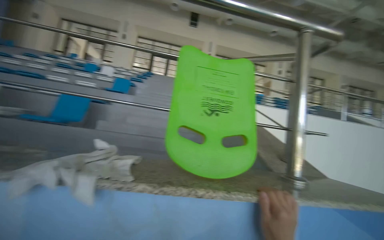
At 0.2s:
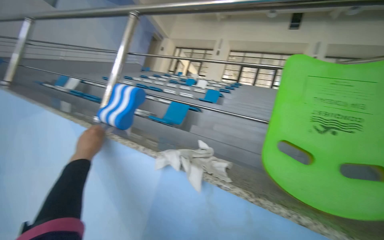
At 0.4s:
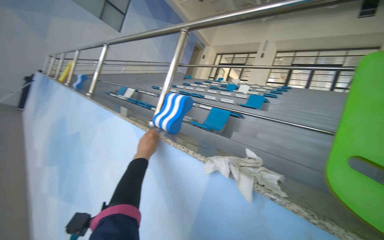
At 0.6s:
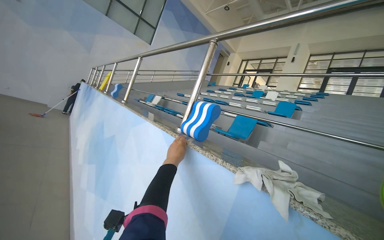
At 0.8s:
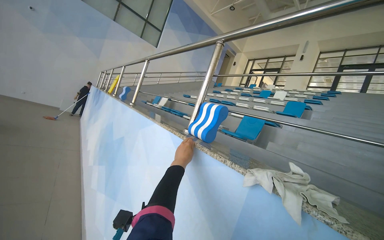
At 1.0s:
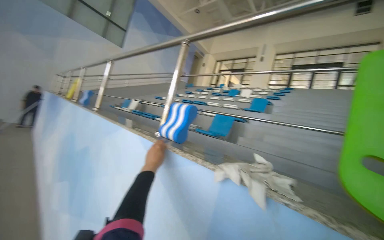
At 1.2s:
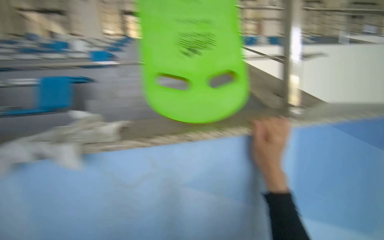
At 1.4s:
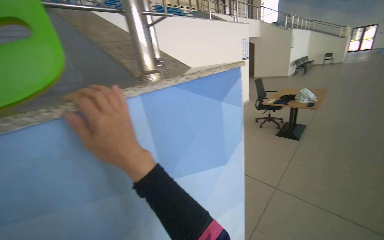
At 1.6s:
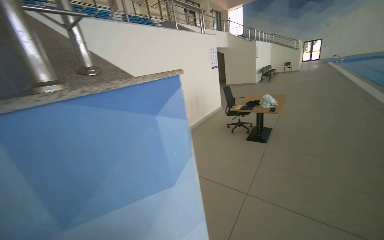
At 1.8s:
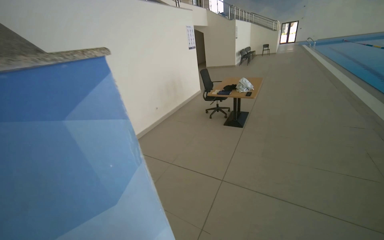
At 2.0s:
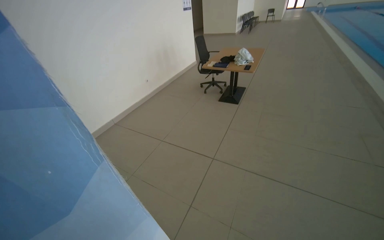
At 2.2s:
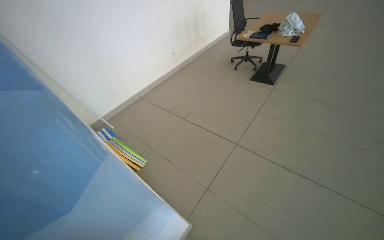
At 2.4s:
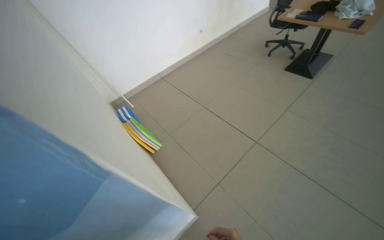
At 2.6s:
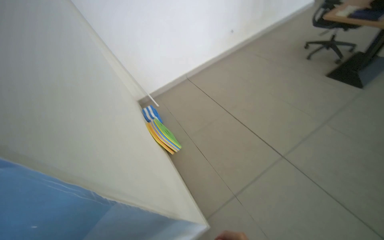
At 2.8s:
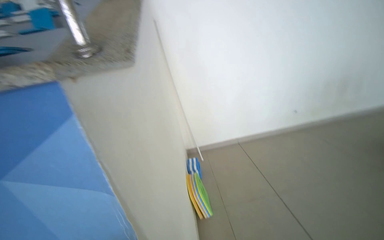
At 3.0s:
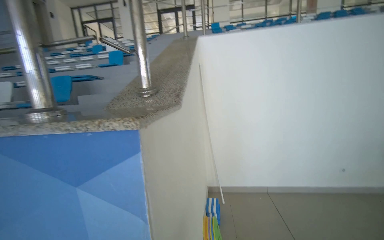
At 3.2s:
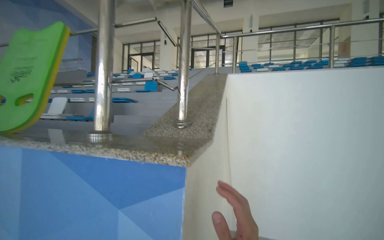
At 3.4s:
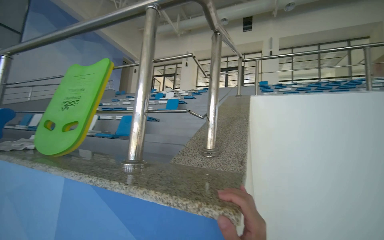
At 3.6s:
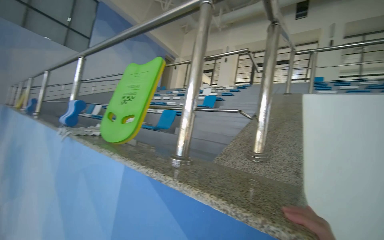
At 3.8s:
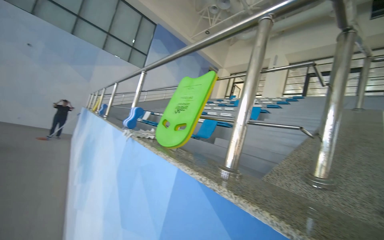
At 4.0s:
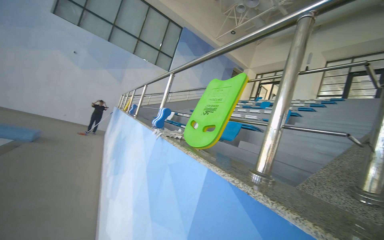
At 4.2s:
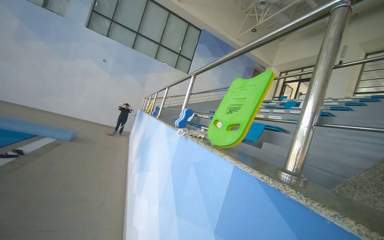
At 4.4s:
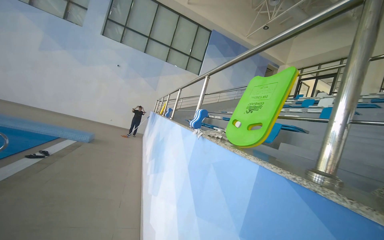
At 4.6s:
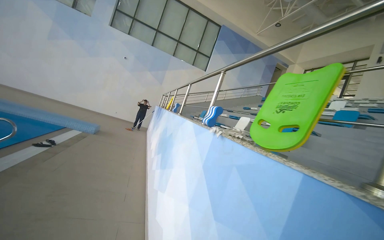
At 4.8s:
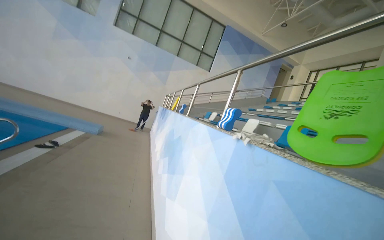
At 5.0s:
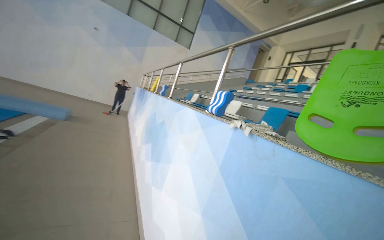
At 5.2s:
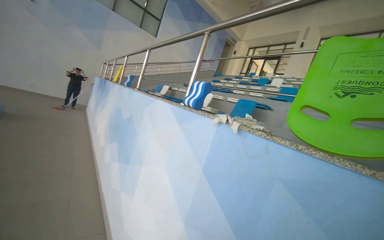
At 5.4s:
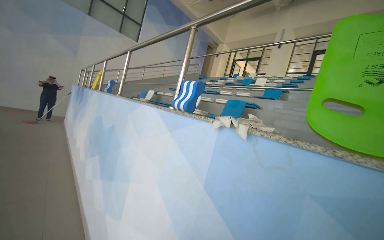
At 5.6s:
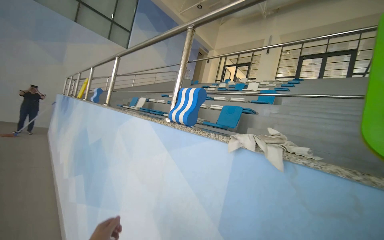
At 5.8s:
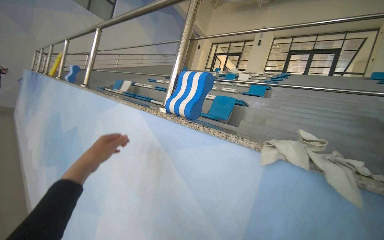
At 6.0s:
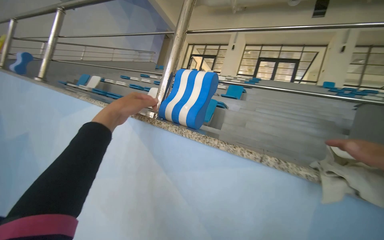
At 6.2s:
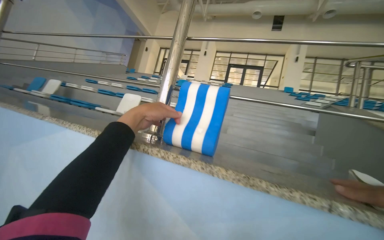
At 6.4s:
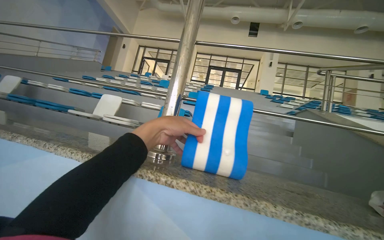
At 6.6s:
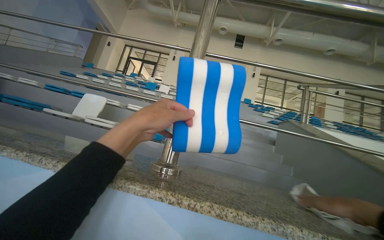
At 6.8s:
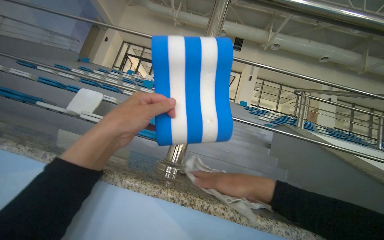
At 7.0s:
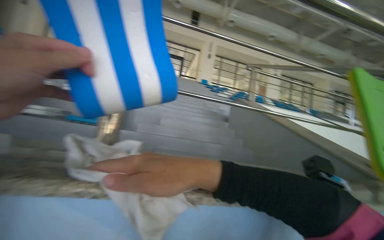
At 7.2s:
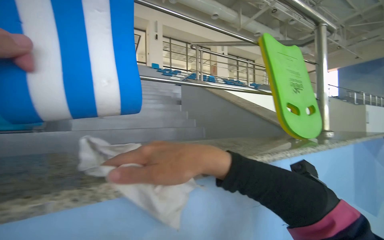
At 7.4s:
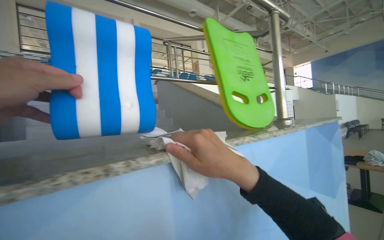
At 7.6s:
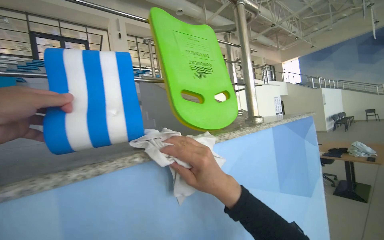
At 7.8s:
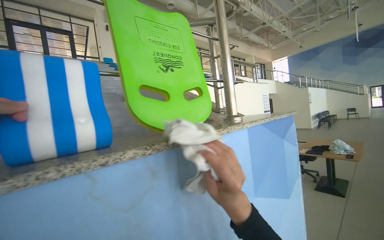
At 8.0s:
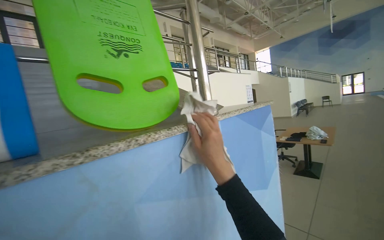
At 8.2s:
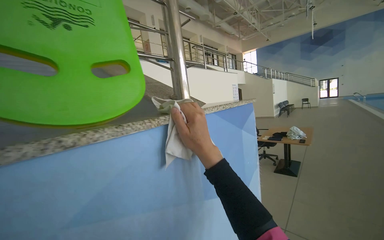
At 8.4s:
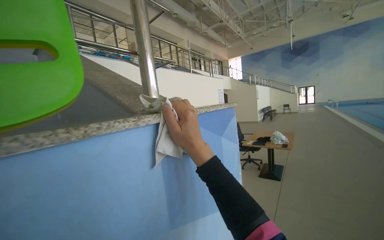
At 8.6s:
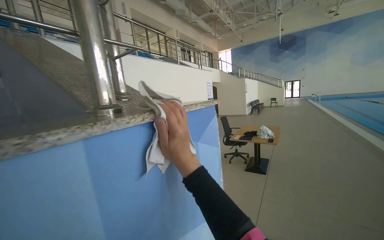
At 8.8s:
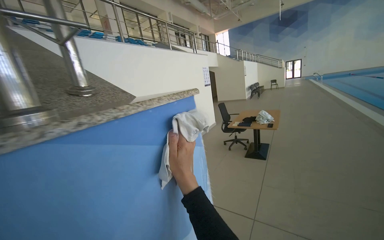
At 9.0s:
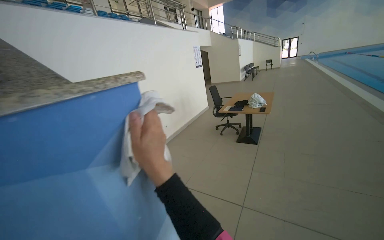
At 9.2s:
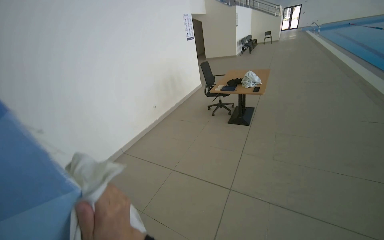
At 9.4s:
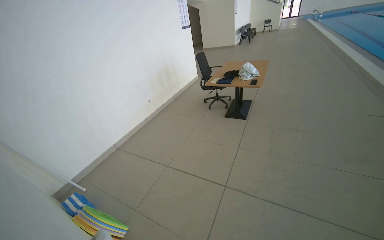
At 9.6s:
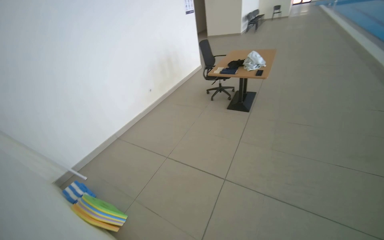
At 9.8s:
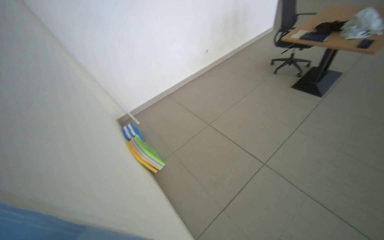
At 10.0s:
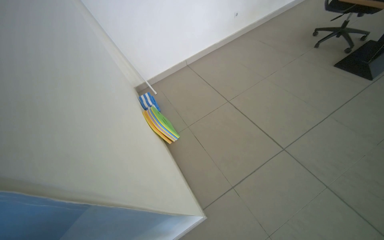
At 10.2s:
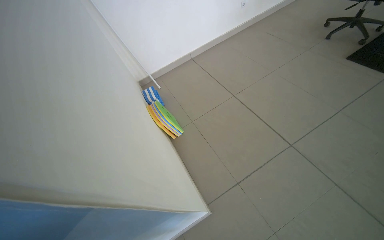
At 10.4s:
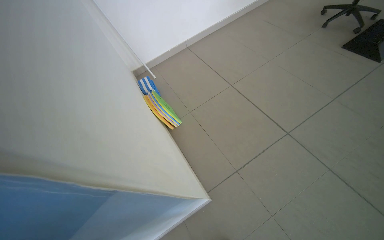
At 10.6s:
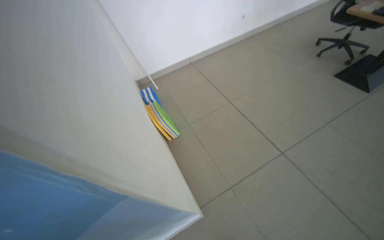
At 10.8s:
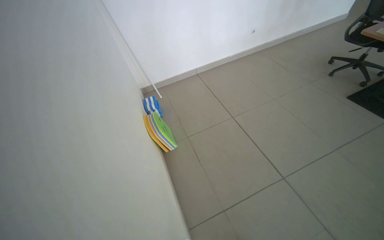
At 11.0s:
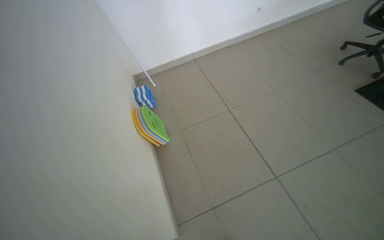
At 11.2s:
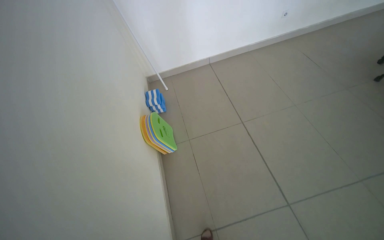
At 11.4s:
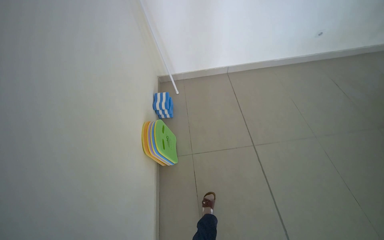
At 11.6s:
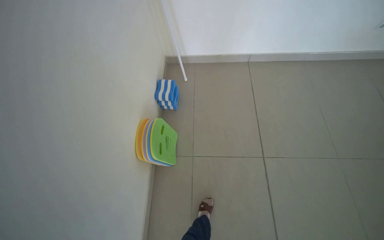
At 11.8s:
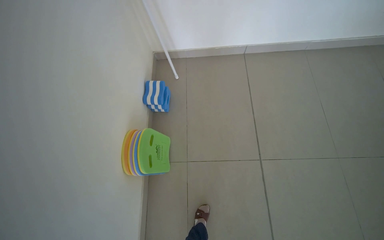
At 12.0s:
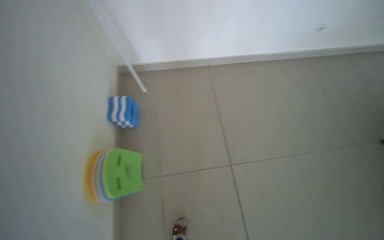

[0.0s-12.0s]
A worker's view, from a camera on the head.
Job: wiping surfaces.
The whole recording: Wiping pool ledge. The worker wipes the pool ledge with a white cloth, moving kickboards and floats.
0.0s to 1.6s: The head turns to the right by about 55 degrees.
1.6s to 3.0s: The wearer moves about 60 cm. The wearer looks approximately 60 degrees further to the left.
3.0s to 4.4s: The wearer looks about 65 degrees further to the left. The view tilts approximately 20 degrees upward.
4.4s to 6.0s: The camera travels approximately 1 m. The camera is aimed roughly 40 degrees further to the right. The wearer looks roughly 15 degrees further downward.
6.0s to 7.6s: The wearer looks approximately 65 degrees further to the right.
7.6s to 9.0s: The head travels roughly 80 cm. The view pans to the right by about 25 degrees. The view tilts about 20 degrees downward.
9.0s to 10.4s: The camera travels roughly 40 cm. The head rotates roughly 30 degrees to the left. The camera pitches downward, by some 45 degrees.
10.4s to 12.0s: The camera is carried some 1 m. The camera pitches downward, by about 15 degrees. The scene turns approximately 25 degrees clockwise in the picture.

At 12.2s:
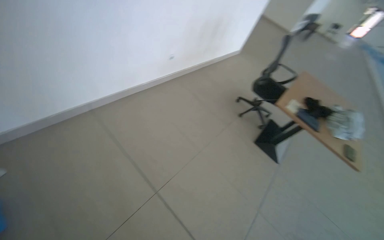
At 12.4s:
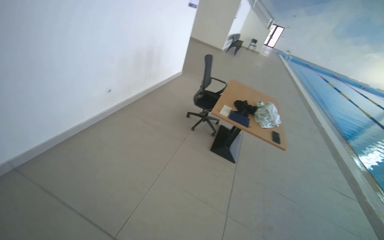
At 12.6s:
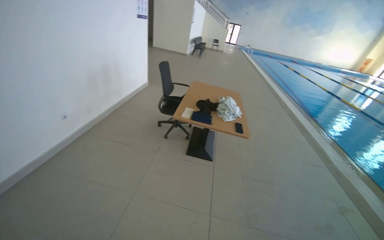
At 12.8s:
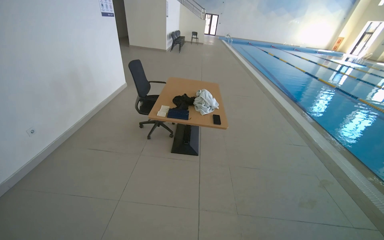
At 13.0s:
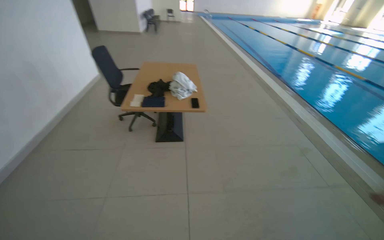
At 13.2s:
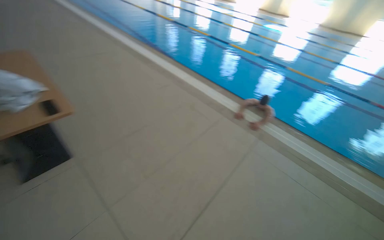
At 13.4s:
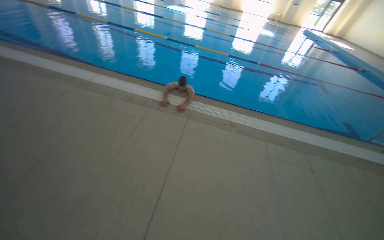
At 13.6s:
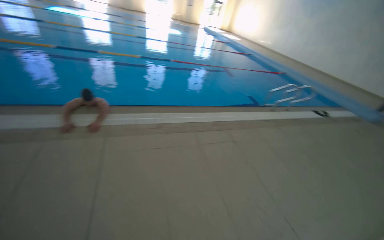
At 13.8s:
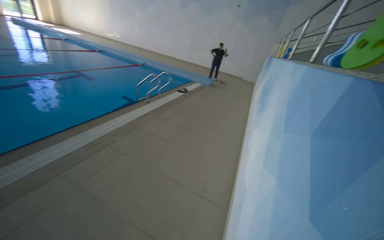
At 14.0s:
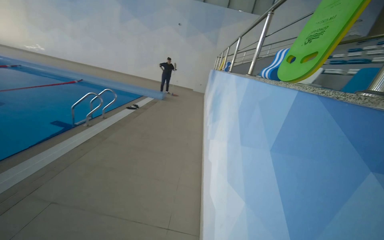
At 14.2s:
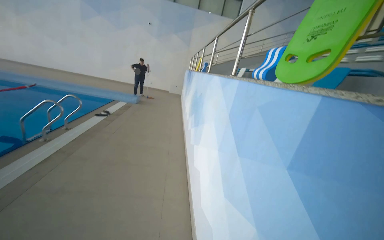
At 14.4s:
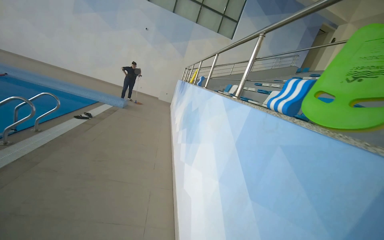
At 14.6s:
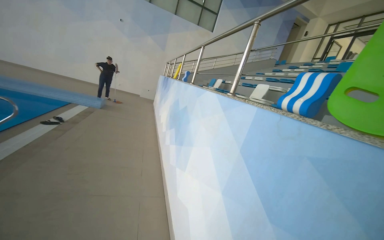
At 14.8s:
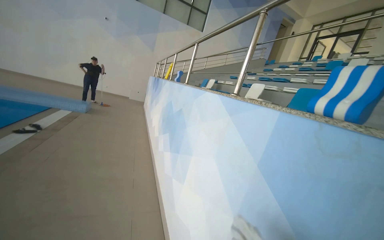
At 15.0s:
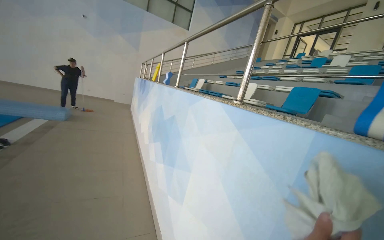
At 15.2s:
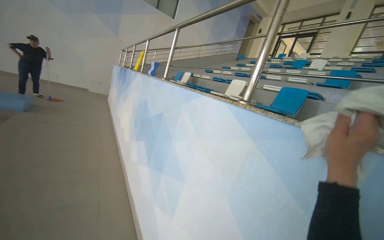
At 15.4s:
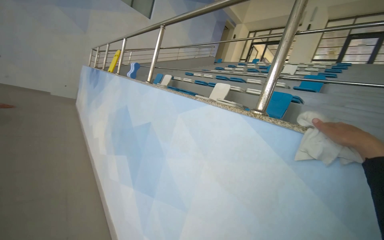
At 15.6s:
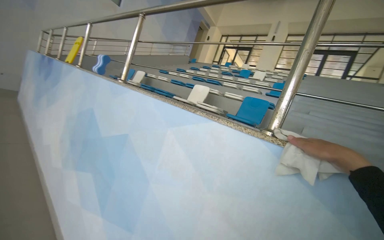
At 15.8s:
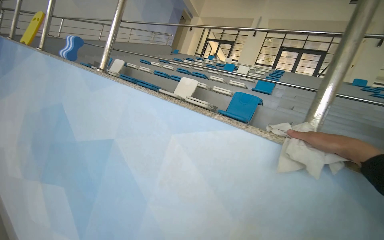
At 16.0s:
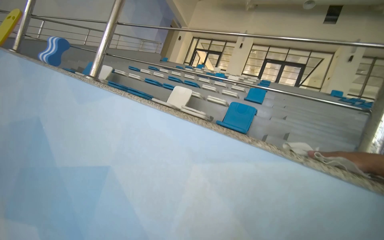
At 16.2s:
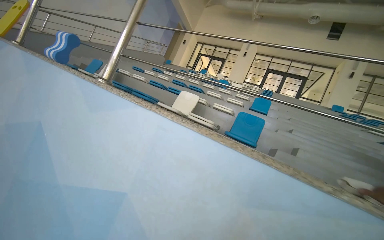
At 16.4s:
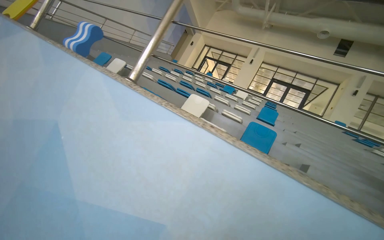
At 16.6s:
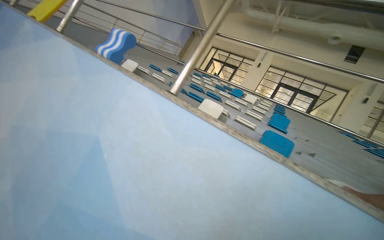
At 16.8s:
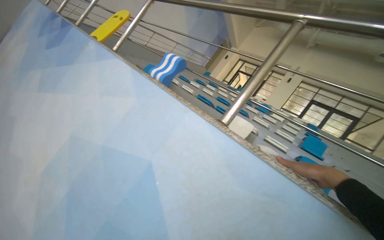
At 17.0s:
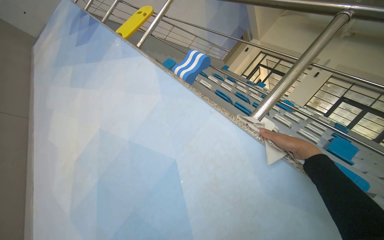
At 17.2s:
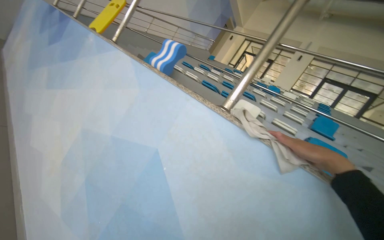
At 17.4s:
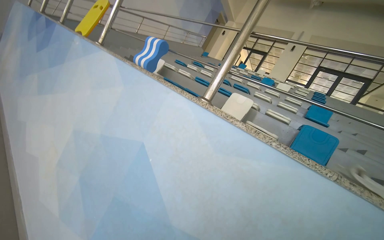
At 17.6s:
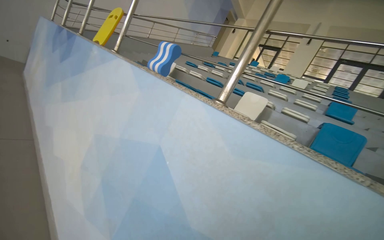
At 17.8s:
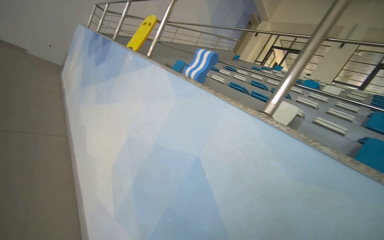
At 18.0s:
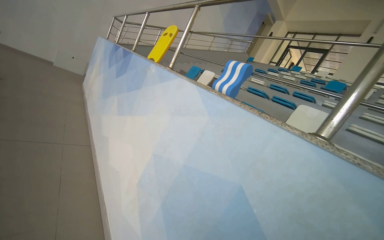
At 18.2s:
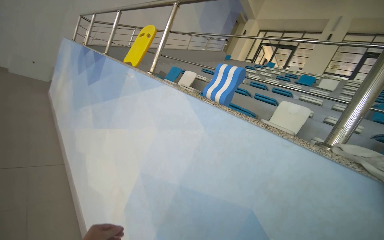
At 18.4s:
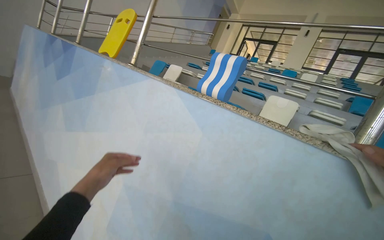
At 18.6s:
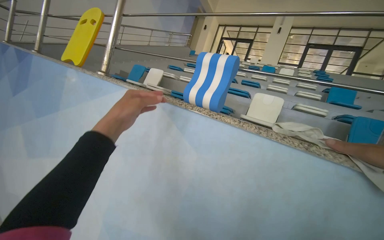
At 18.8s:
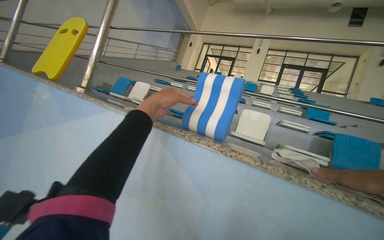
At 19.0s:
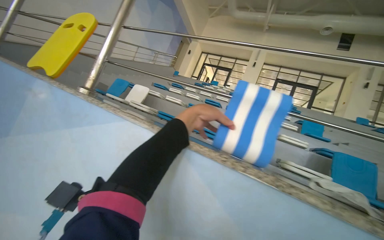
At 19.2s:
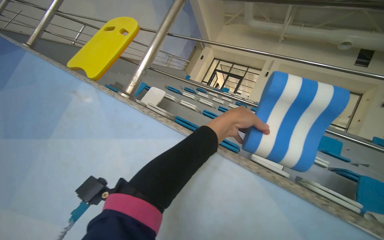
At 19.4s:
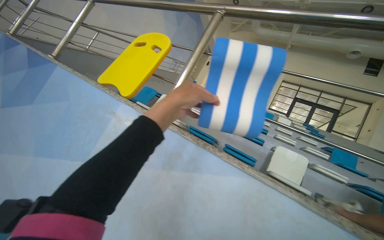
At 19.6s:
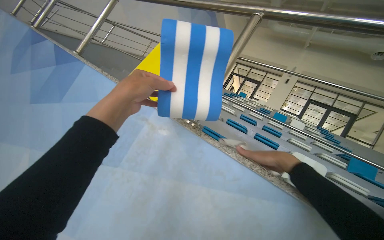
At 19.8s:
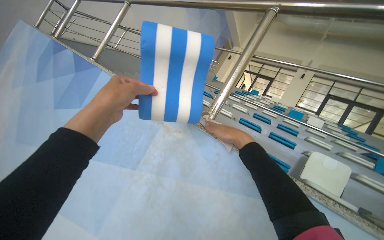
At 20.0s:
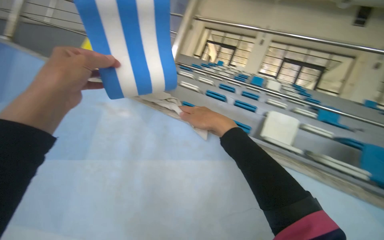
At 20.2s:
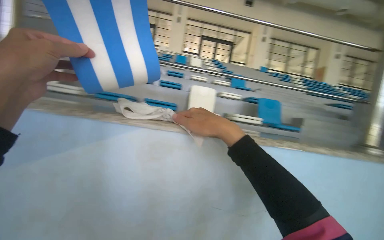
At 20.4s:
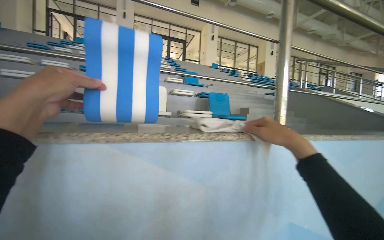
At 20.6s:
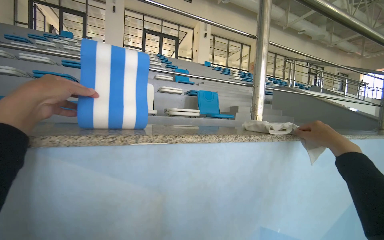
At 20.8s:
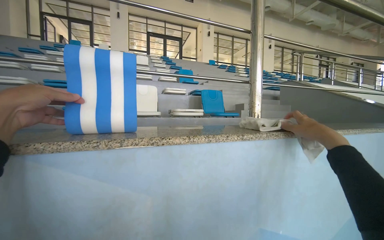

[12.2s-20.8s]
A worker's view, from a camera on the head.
Job: wiping surfaces.
The whole recording: Wiping pool ledge. The worker wipes the pool ledge with a white cloth, moving kickboards and floats.
12.2s to 13.6s: The camera is carried about 1 m. The wearer's head swings about 150 degrees to the right.
13.6s to 15.0s: The camera is carried about 1.5 m. The wearer looks about 95 degrees further to the right.
15.0s to 16.6s: The head travels about 1.5 m. The view pans to the right by some 40 degrees.
16.6s to 18.0s: The camera sweeps to the left, by about 25 degrees.
18.0s to 19.4s: The head travels about 90 cm. The camera sweeps to the right, by roughly 25 degrees.
19.4s to 20.8s: The camera is carried approximately 40 cm. The wearer looks some 50 degrees further to the right. The camera pitches downward, by some 20 degrees.
